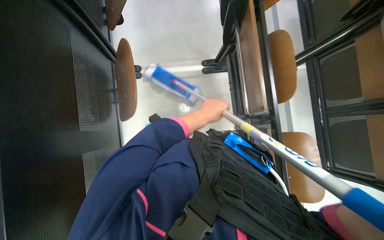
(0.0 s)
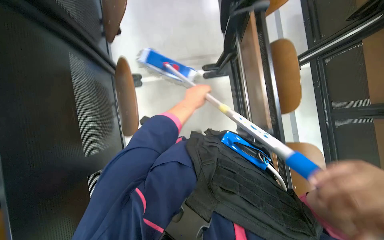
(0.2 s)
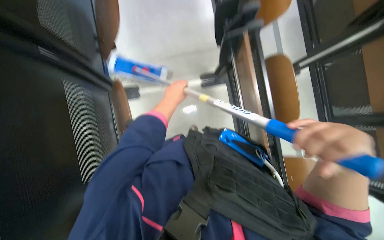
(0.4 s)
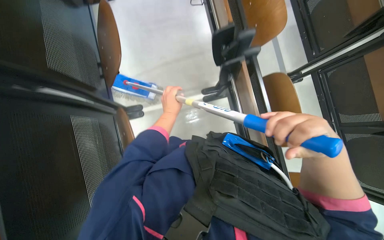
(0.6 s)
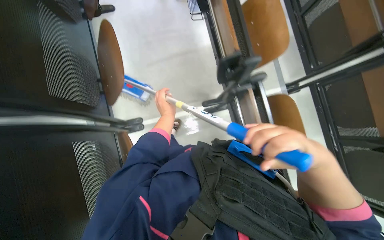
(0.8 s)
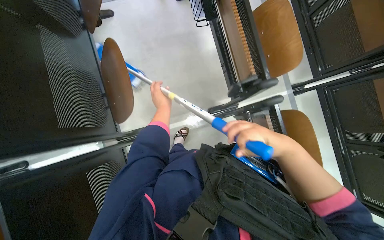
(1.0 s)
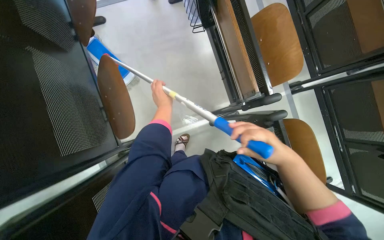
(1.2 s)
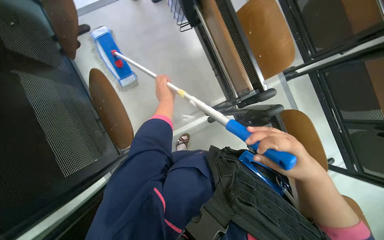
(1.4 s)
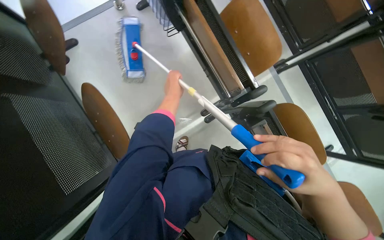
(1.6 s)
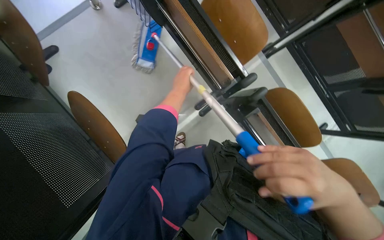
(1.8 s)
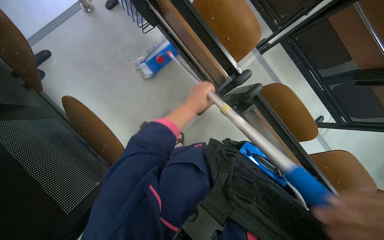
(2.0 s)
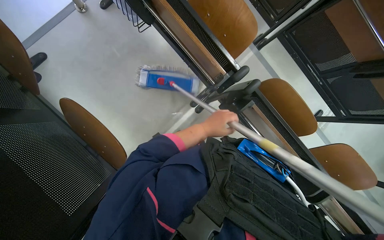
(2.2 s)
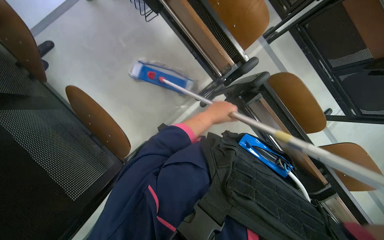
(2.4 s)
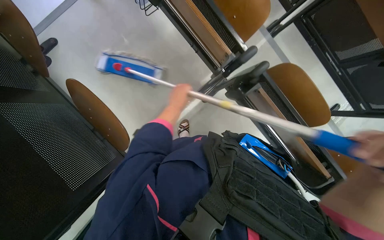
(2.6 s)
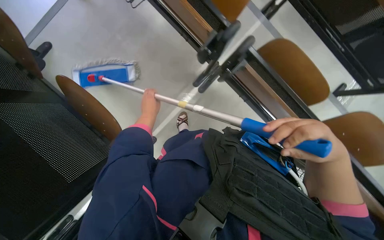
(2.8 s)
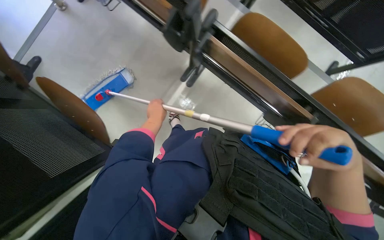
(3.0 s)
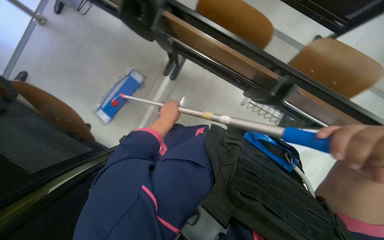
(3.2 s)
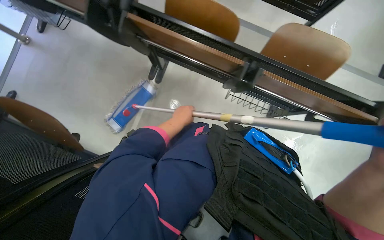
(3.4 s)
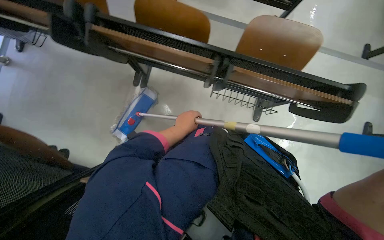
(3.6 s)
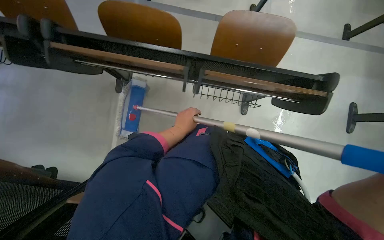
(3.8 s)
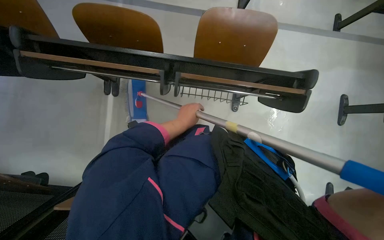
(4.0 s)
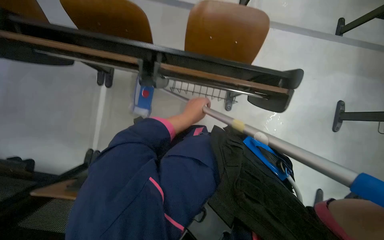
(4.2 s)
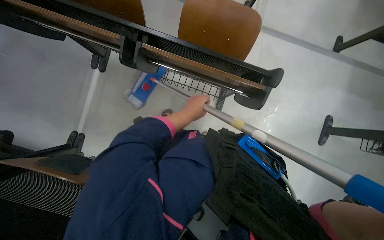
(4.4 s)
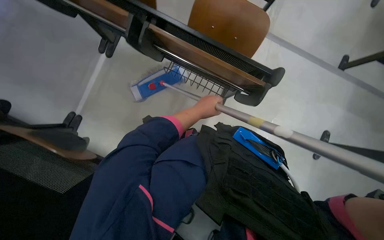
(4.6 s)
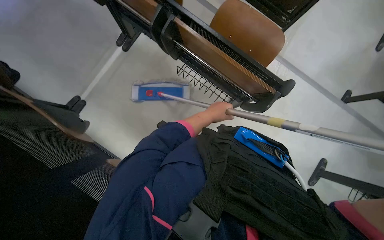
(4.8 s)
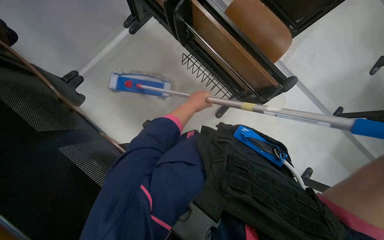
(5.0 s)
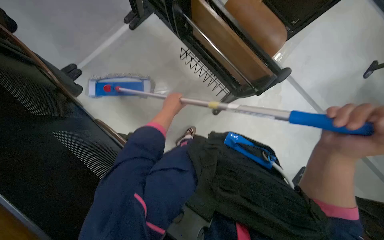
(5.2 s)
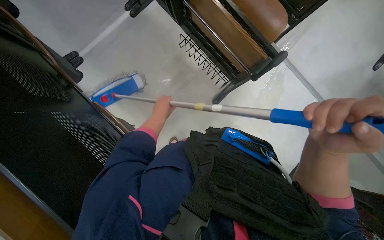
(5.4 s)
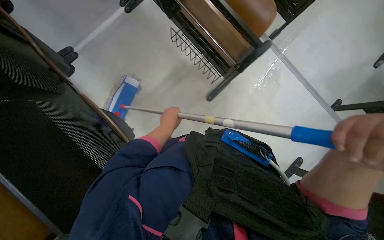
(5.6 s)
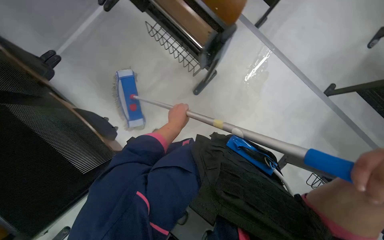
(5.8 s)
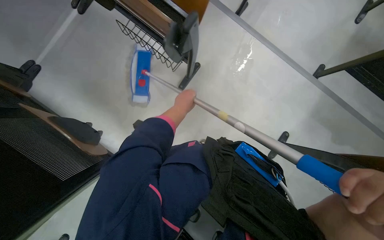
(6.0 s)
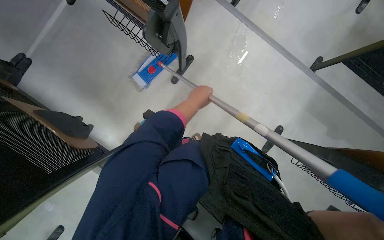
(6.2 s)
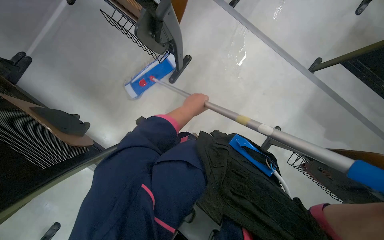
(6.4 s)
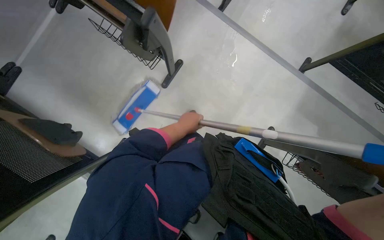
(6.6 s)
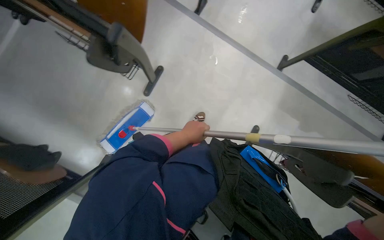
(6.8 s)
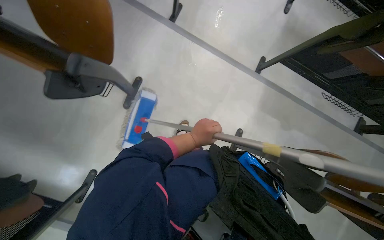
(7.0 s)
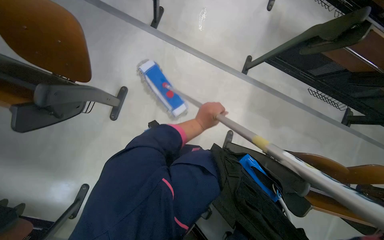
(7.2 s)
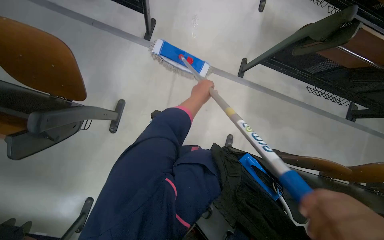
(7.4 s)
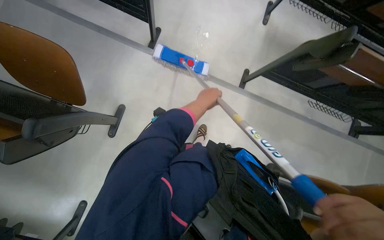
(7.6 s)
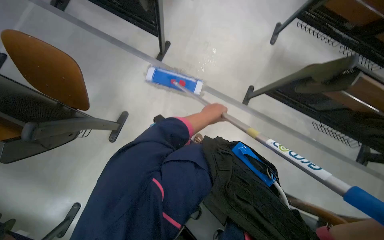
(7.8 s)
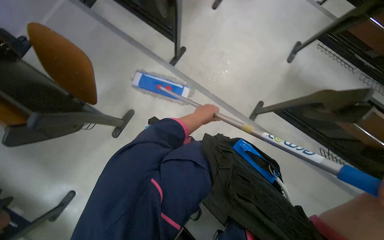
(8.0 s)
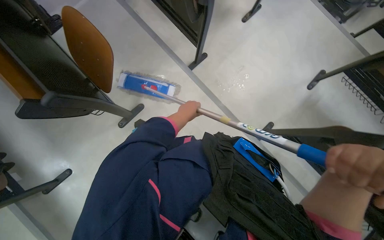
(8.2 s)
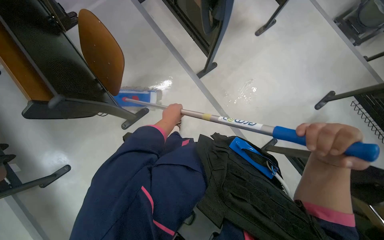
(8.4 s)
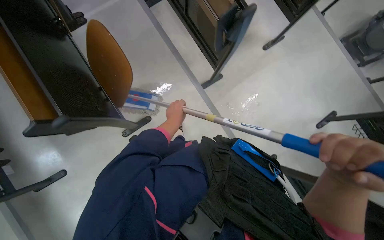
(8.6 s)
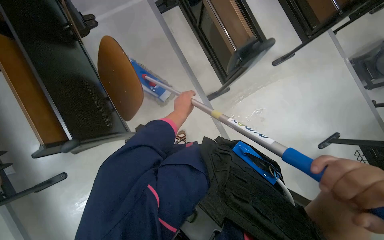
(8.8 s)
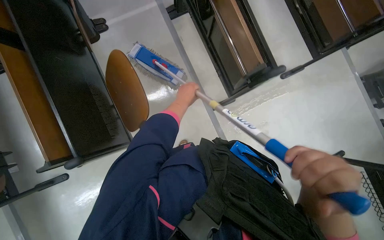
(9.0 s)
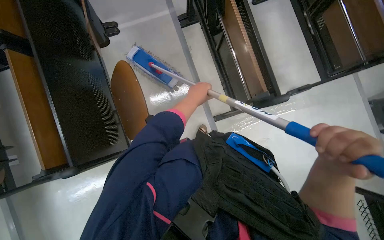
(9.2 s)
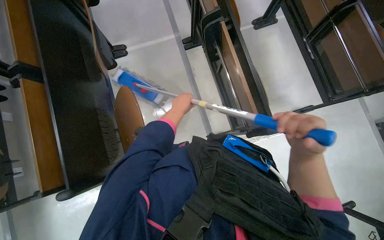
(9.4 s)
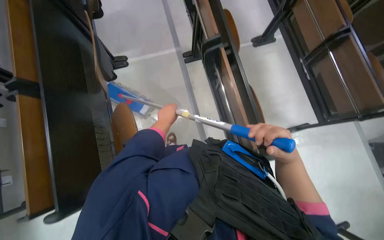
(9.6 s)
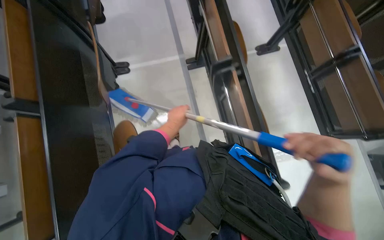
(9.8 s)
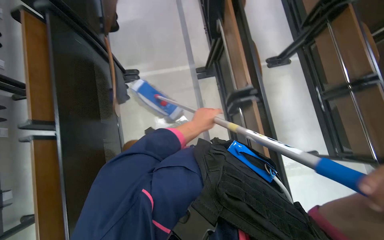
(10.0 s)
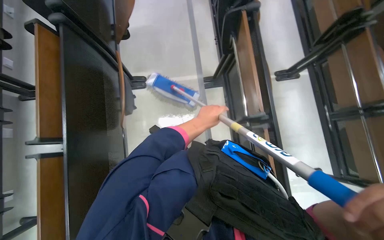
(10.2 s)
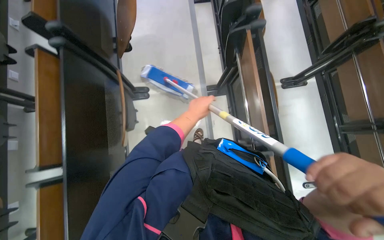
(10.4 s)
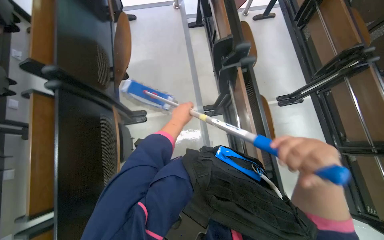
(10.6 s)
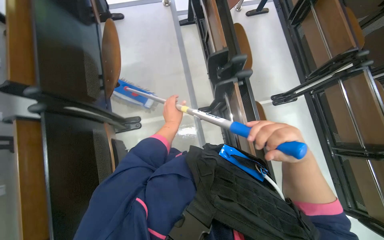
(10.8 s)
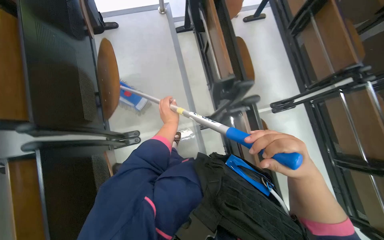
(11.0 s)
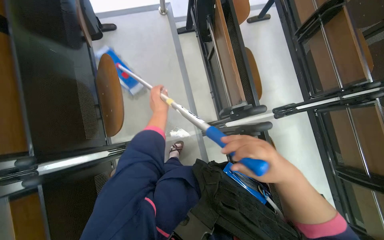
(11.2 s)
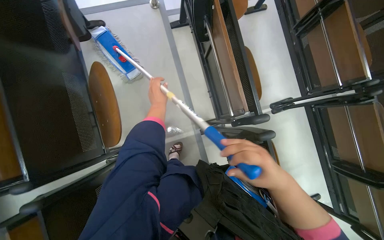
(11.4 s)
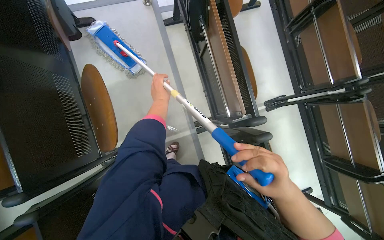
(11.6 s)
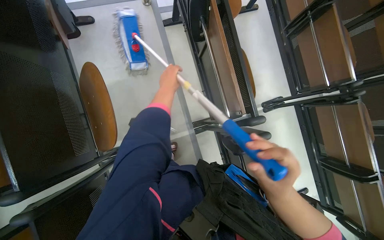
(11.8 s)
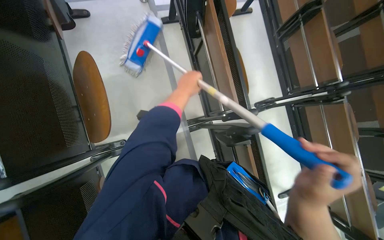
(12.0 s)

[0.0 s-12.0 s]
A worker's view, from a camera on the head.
Job: mopping floor.
The whole recording: Mopping lecture hall floor. The worker mops the lecture hall floor, periodically wringing and adjusting the mop.
0.0 to 1.6 s: The left hand shifts some 30 cm up the picture.
1.6 to 3.0 s: The left hand heads down the picture, covering roughly 25 cm, and travels to the right and back again, approximately 15 cm each way.
3.0 to 4.4 s: The head travels to the right, about 70 cm.
6.0 to 7.6 s: The camera is carried about 50 cm.
7.6 to 9.0 s: The wearer moves some 40 cm. Everything in view rotates roughly 45 degrees clockwise.
9.0 to 10.4 s: The wearer moves approximately 70 cm.
10.4 to 12.0 s: The wearer moves roughly 60 cm.

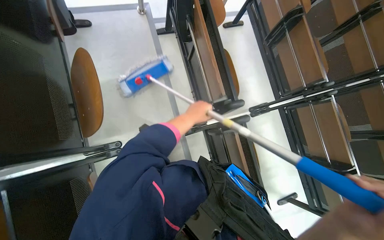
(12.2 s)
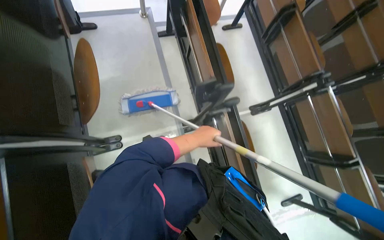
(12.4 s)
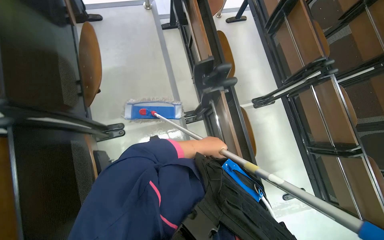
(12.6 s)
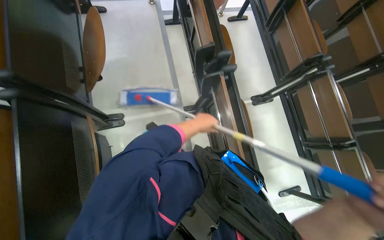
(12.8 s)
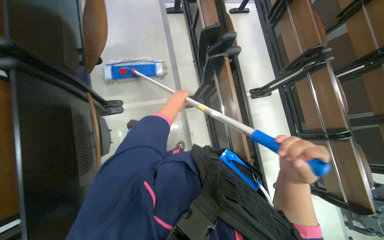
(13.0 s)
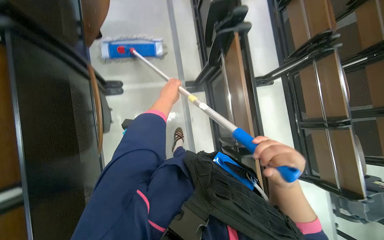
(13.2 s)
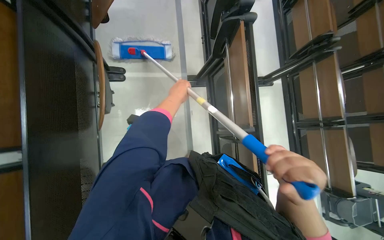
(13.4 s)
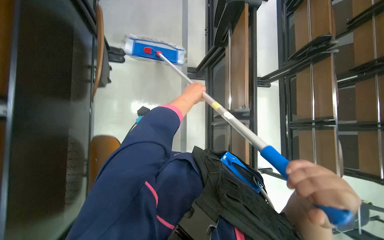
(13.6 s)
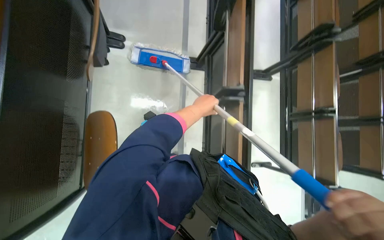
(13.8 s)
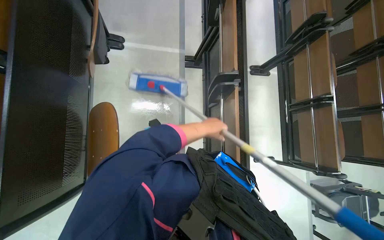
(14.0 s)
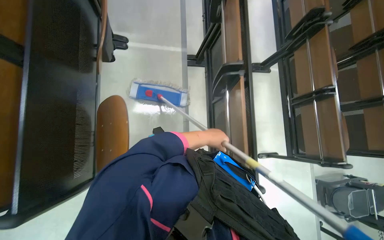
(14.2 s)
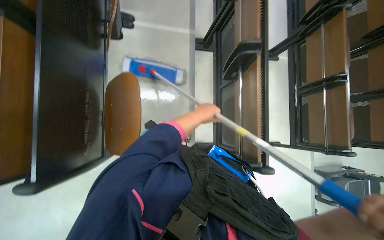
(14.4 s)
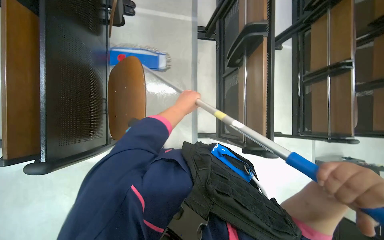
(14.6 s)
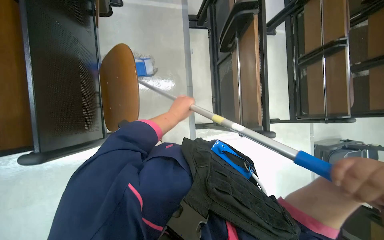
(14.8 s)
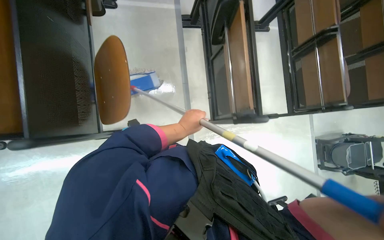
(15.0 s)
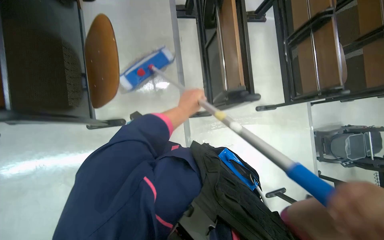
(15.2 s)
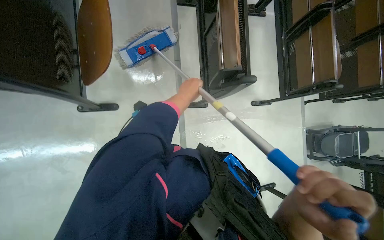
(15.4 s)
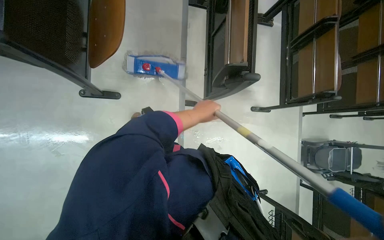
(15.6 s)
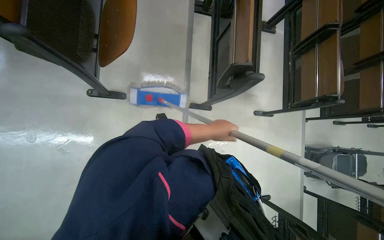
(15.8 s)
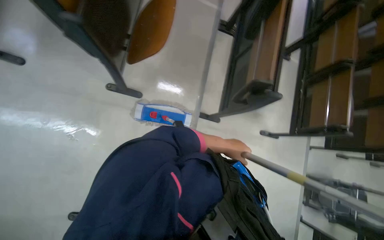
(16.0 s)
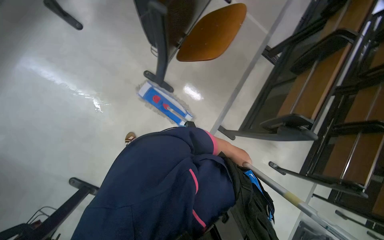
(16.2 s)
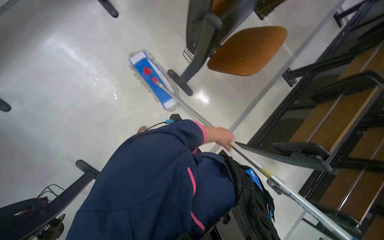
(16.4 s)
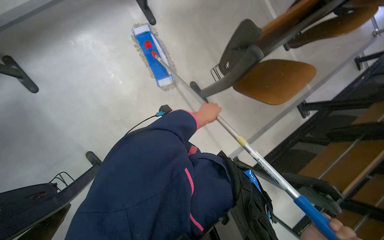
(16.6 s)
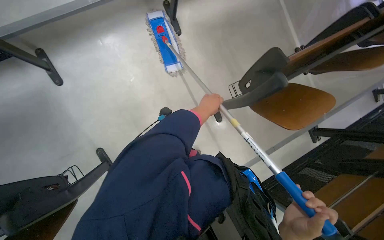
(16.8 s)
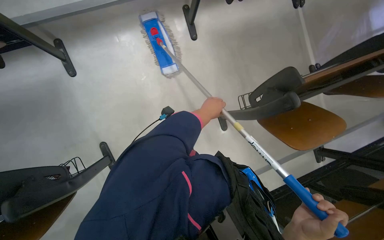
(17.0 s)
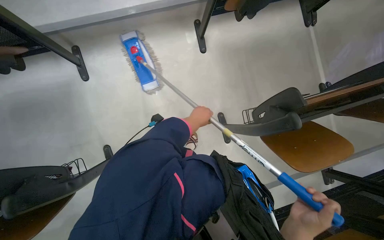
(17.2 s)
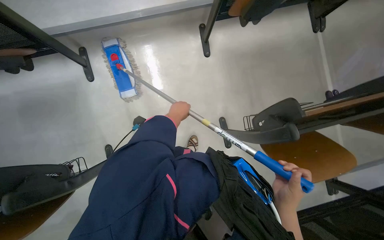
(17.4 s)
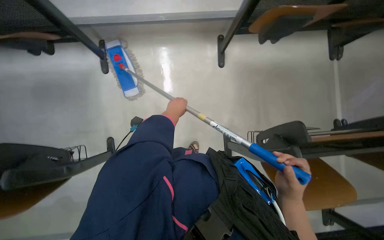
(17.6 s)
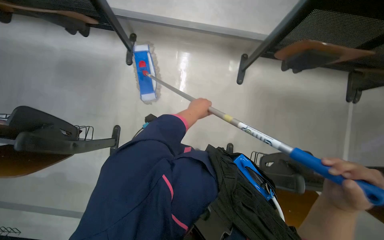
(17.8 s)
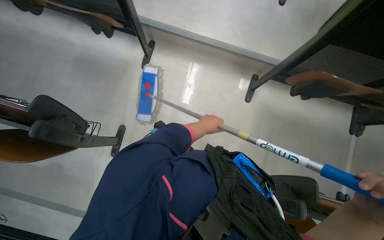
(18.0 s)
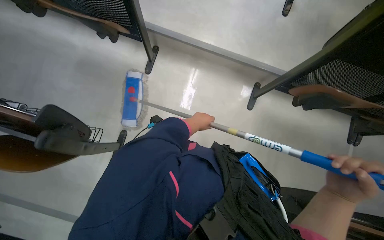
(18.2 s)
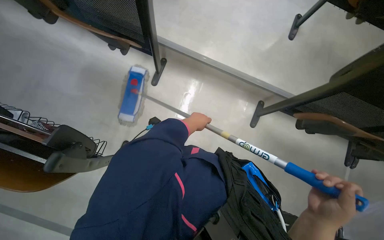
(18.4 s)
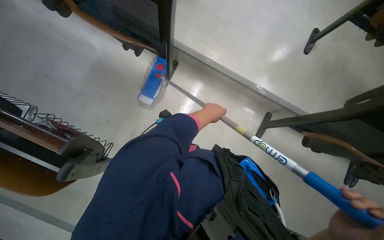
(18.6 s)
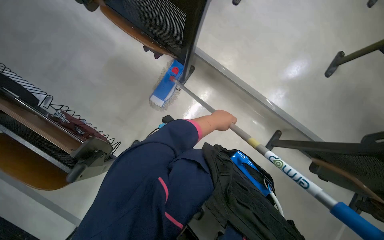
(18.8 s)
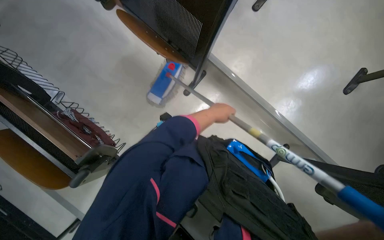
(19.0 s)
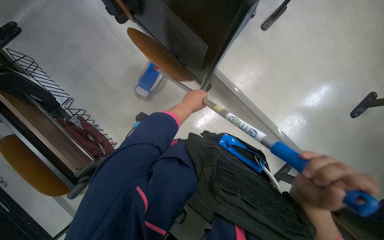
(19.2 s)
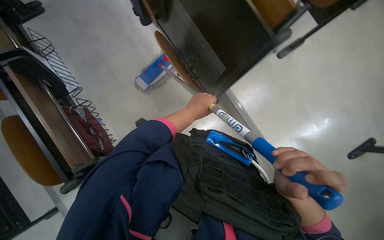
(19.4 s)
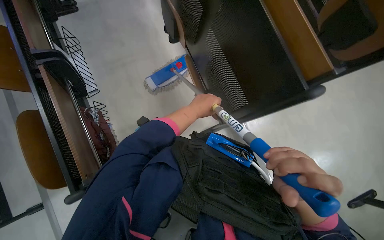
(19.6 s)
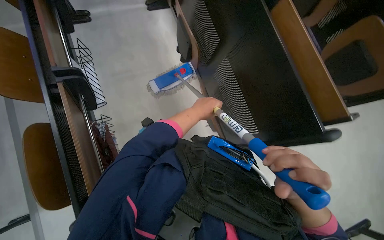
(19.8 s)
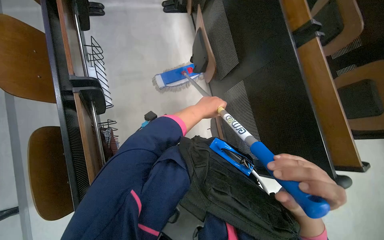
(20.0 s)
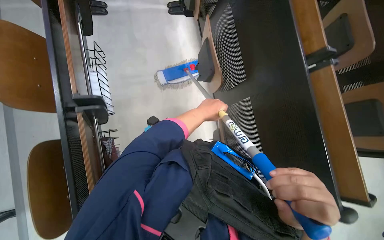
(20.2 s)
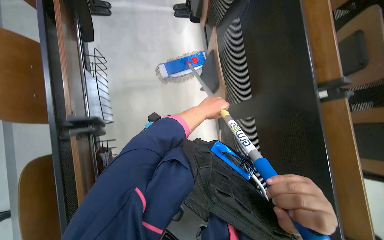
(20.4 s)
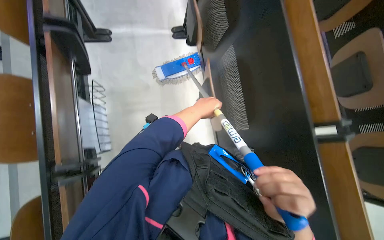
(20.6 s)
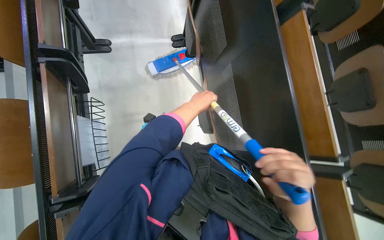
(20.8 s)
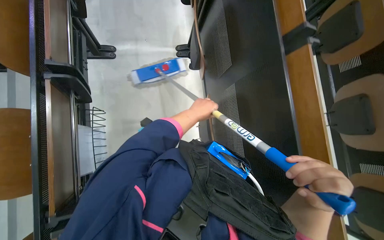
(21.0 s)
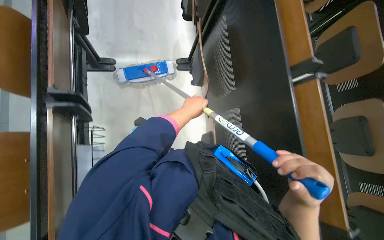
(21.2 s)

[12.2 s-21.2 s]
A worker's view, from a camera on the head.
Job: mopping floor.
The whole recording: Mopping lecture hall floor. The worker mops the lecture hall floor, periodically wringing and adjusting the mop.
12.2 to 13.8 s: The camera is carried roughly 70 cm.
13.8 to 15.2 s: The camera is carried approximately 50 cm.
15.2 to 16.6 s: The camera is carried about 60 cm. The scene rotates clockwise by roughly 60 degrees.
16.6 to 18.2 s: The wearer looks approximately 15 degrees further upward. Everything in view rotates roughly 55 degrees clockwise.
18.2 to 19.8 s: The camera is carried about 60 cm. The scene rotates clockwise by some 45 degrees.
19.8 to 21.2 s: The camera pitches upward, by approximately 15 degrees.
